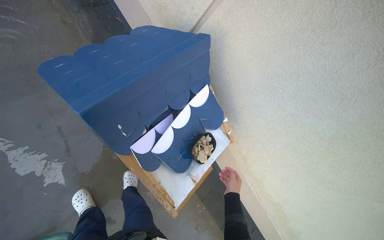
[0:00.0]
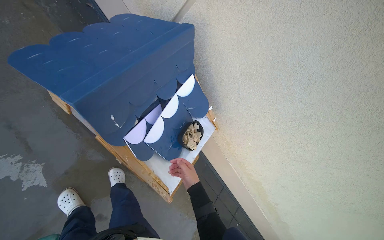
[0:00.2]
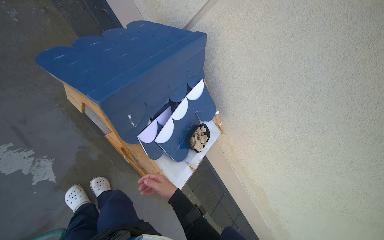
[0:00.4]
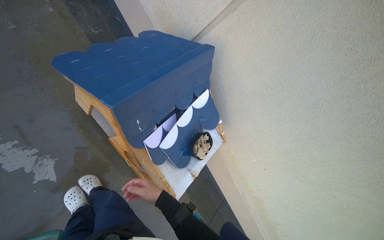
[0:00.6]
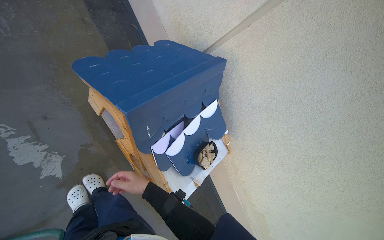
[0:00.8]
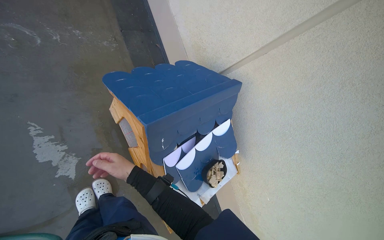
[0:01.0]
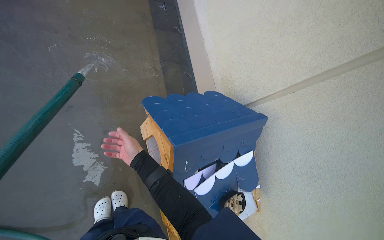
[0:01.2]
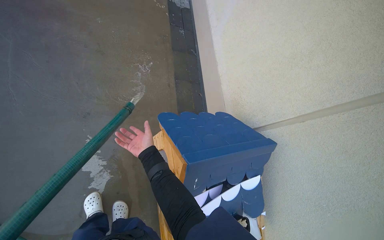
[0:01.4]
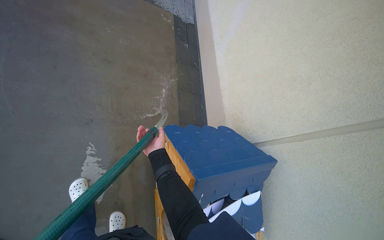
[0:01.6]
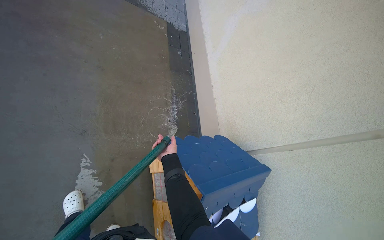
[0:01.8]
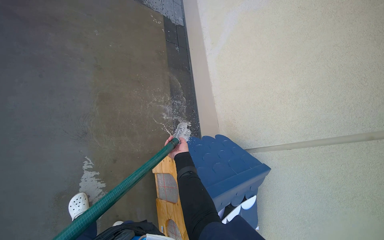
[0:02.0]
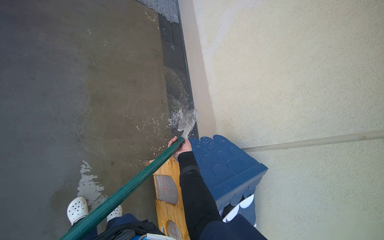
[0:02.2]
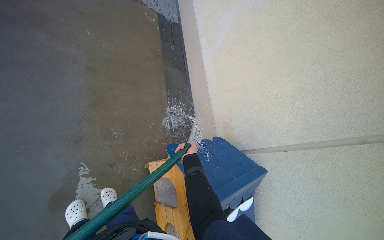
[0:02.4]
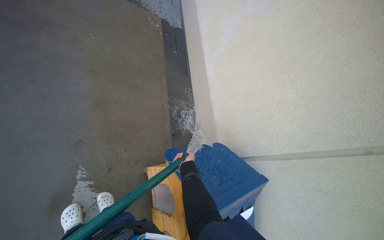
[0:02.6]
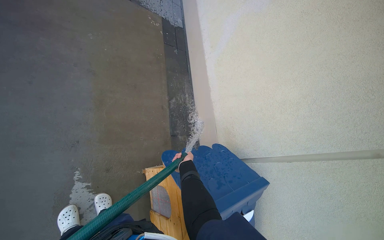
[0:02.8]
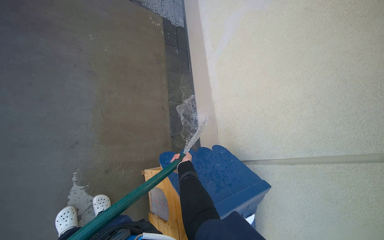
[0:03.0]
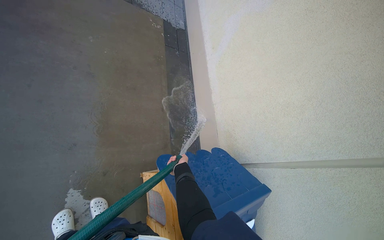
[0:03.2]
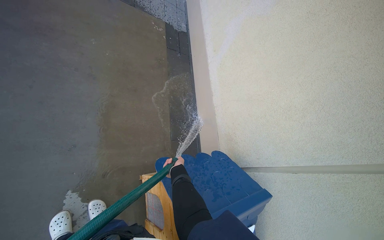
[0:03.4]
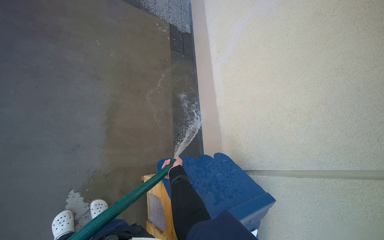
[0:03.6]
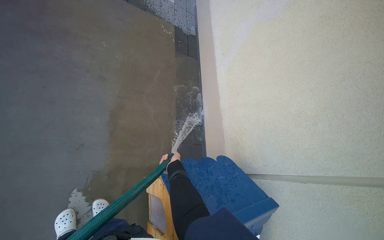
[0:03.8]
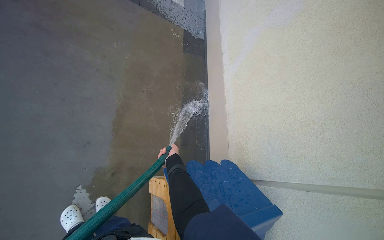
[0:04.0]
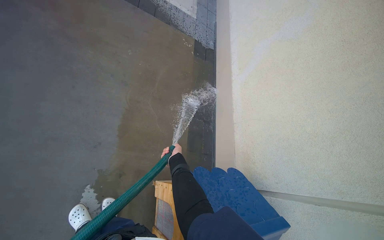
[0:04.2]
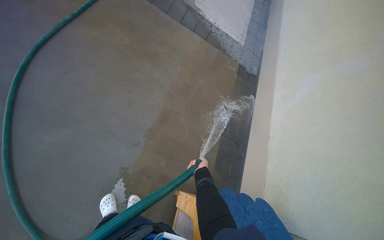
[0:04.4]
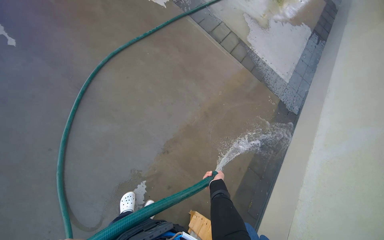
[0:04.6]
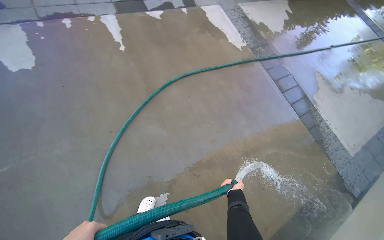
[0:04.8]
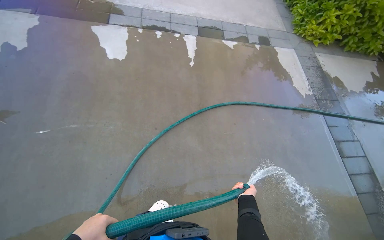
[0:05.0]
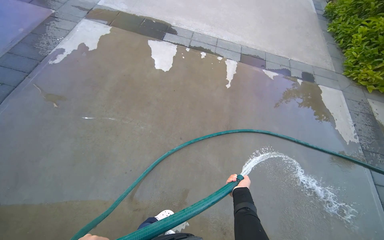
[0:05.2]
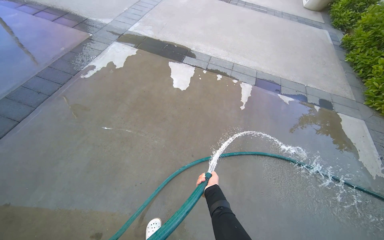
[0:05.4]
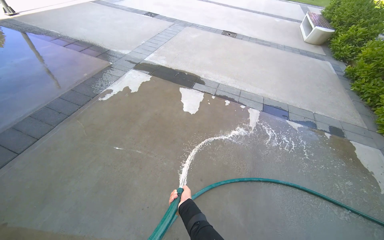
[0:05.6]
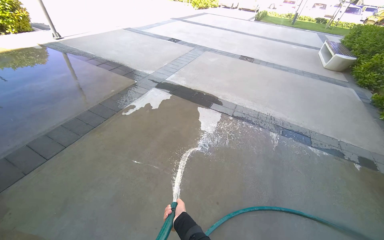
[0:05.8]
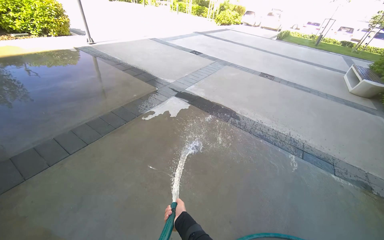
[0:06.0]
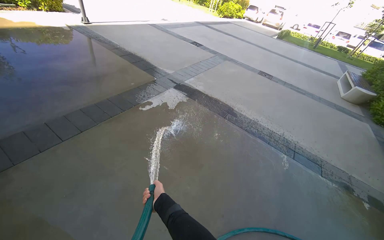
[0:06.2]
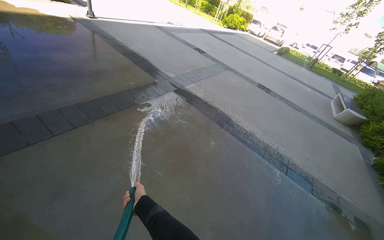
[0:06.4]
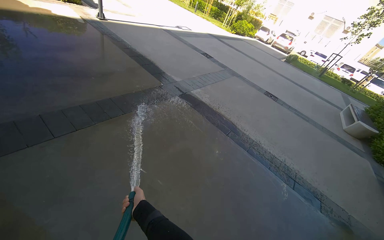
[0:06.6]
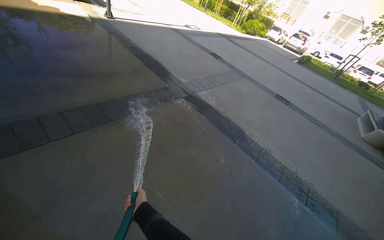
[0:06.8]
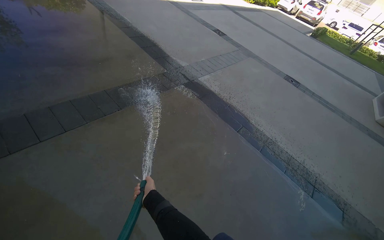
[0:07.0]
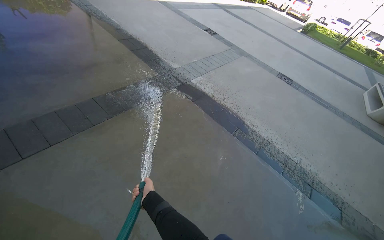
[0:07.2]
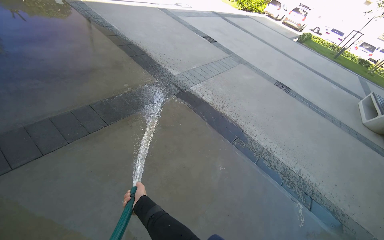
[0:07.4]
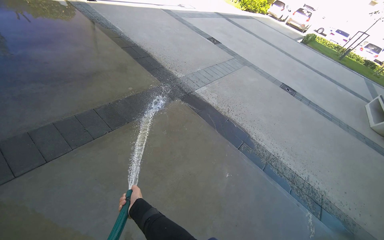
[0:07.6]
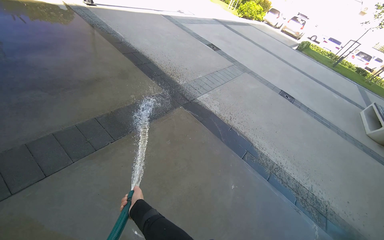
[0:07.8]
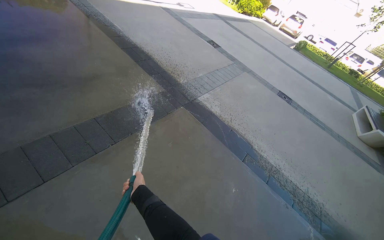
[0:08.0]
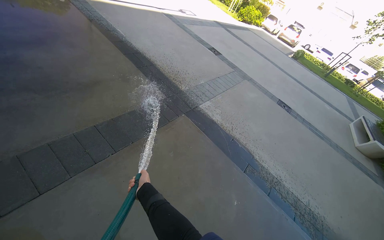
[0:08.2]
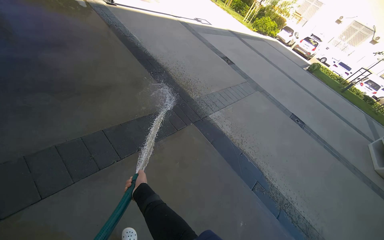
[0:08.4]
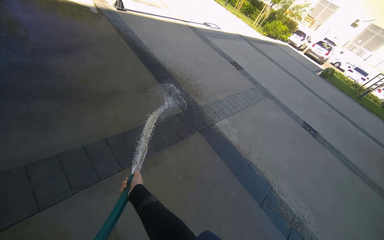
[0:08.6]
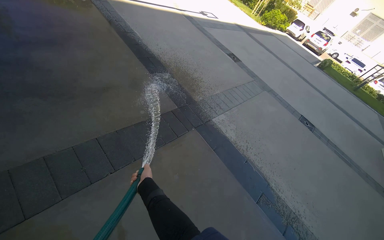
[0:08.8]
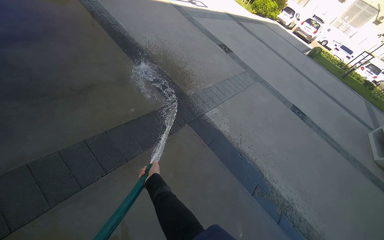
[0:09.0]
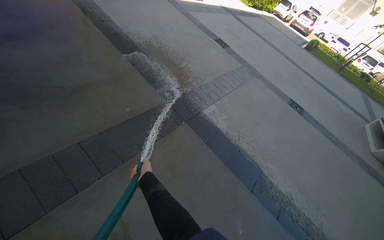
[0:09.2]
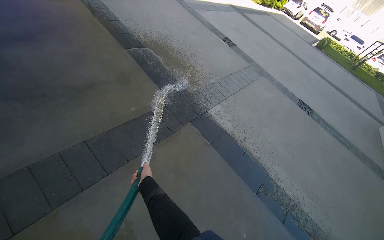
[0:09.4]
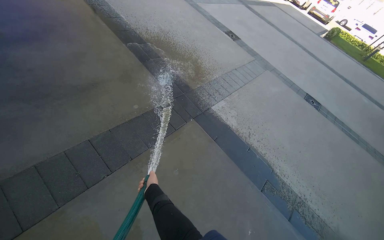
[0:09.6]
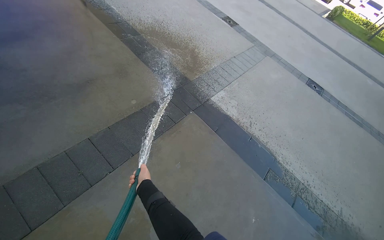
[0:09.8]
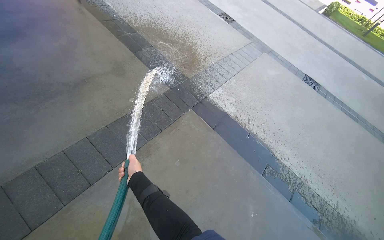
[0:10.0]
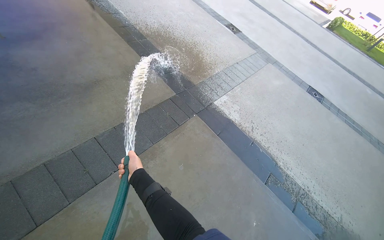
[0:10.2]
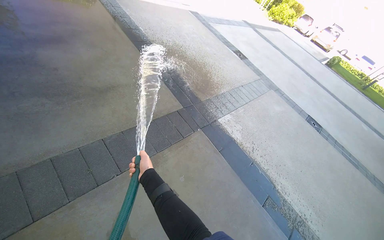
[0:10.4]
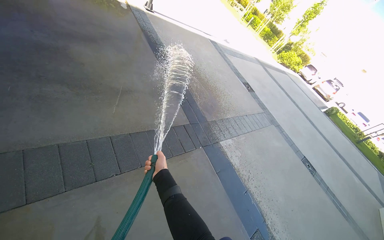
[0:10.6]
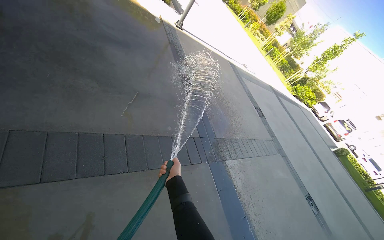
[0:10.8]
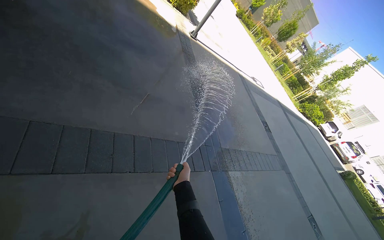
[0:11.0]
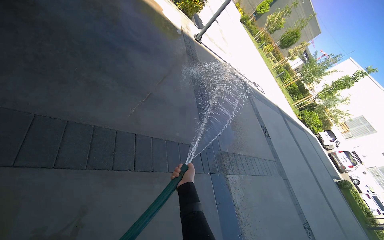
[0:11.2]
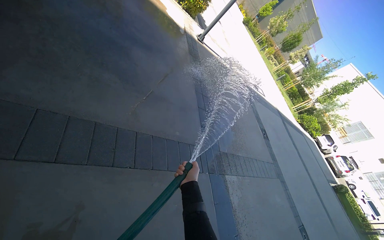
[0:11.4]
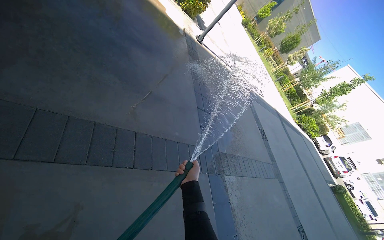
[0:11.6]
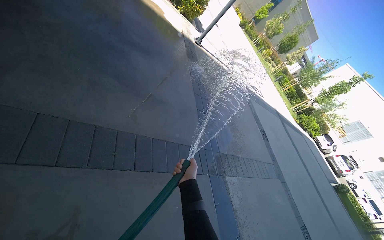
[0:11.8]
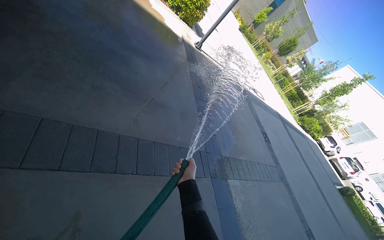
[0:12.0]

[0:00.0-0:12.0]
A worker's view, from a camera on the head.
Job: wiping surfaces.
The whole recording: Spraying water on sidewalk. The worker sprays water onto the sidewalk using a hose.
0:00.0 to 0:01.6: The view tips upward by some 25 degrees. The scene turns some 30 degrees clockwise in the picture.
0:01.6 to 0:03.0: The right hand heads to the right and farther from the camera, covering roughly 15 cm.
0:03.0 to 0:04.4: The wearer's head swings about 25 degrees to the left.
0:04.4 to 0:06.0: The camera travels approximately 60 cm. The wearer's head swings about 105 degrees to the left. The view tips upward by approximately 55 degrees.
0:06.0 to 0:07.6: The camera is carried about 80 cm.
0:07.6 to 0:09.0: The camera is carried approximately 70 cm.
0:10.4 to 0:12.0: The camera pitches upward, by approximately 15 degrees. Everything in view rotates about 30 degrees clockwise.

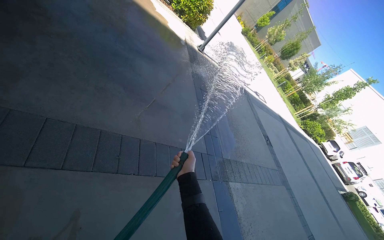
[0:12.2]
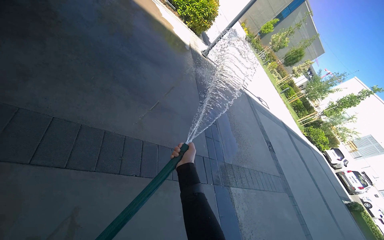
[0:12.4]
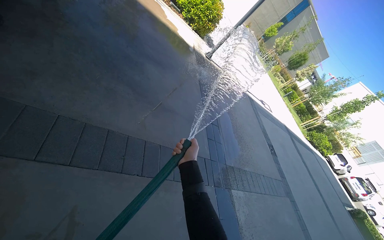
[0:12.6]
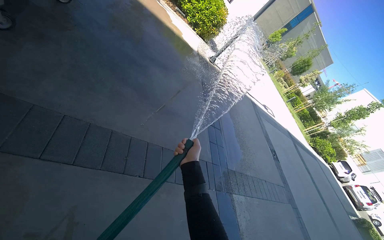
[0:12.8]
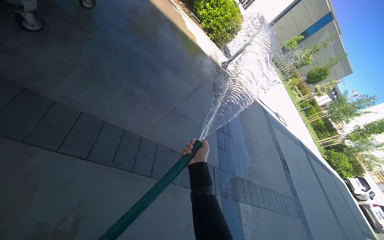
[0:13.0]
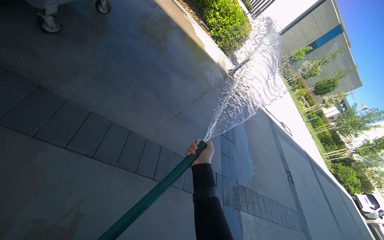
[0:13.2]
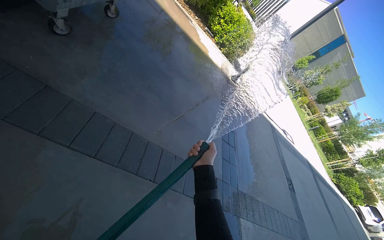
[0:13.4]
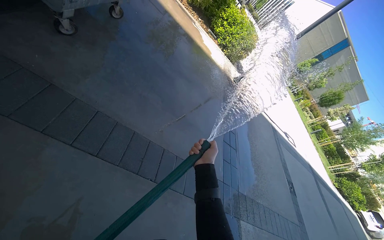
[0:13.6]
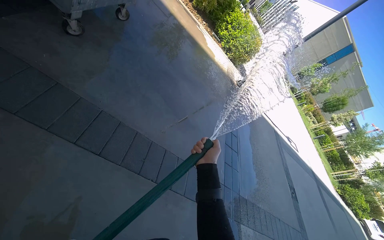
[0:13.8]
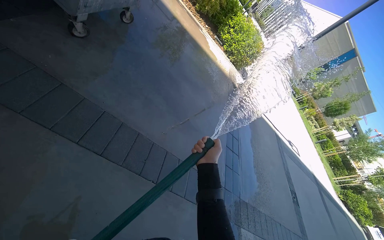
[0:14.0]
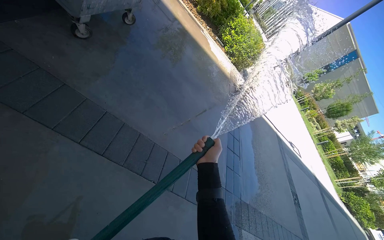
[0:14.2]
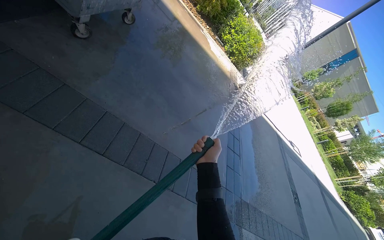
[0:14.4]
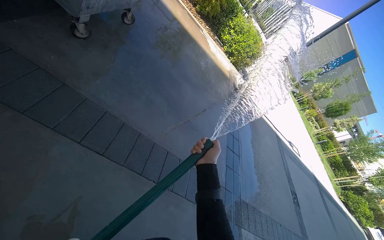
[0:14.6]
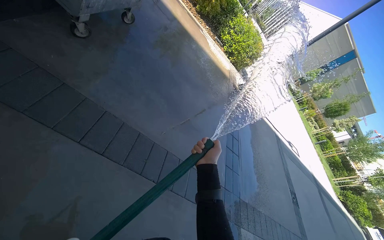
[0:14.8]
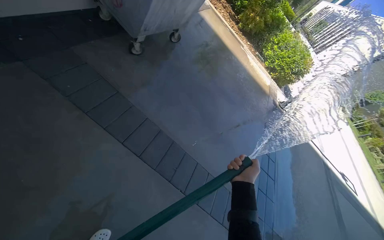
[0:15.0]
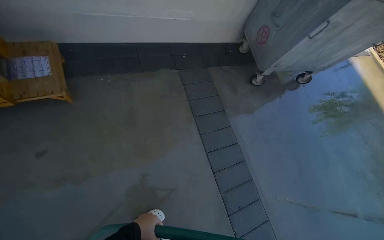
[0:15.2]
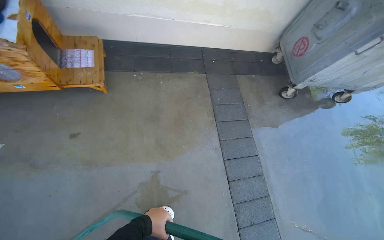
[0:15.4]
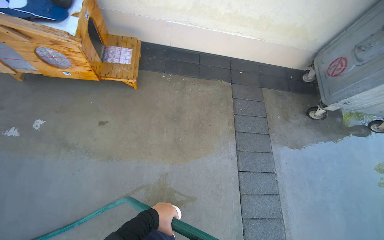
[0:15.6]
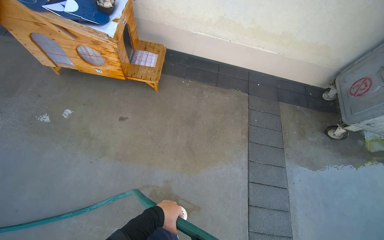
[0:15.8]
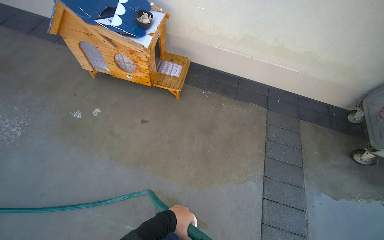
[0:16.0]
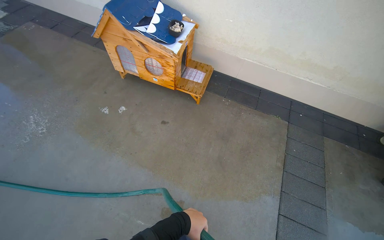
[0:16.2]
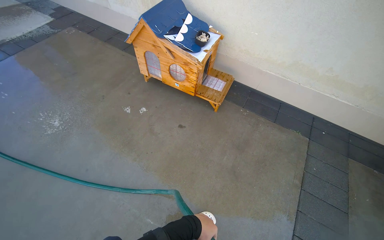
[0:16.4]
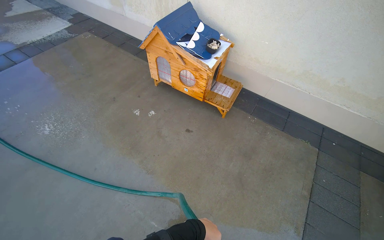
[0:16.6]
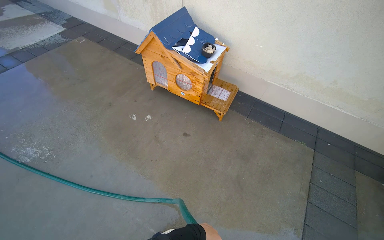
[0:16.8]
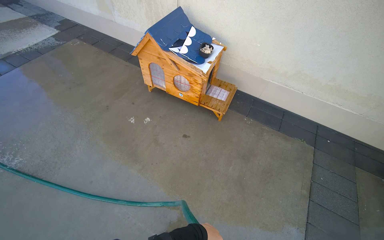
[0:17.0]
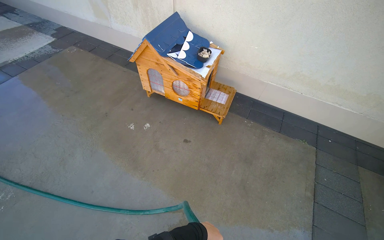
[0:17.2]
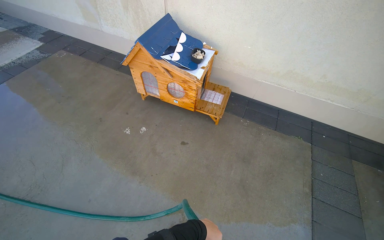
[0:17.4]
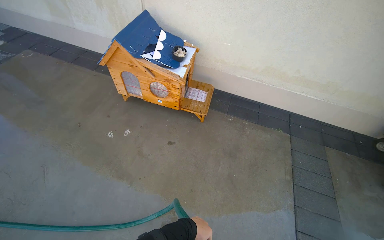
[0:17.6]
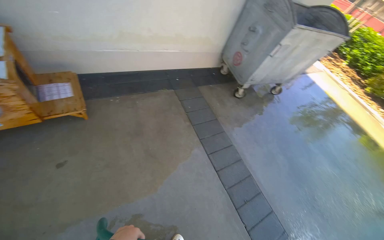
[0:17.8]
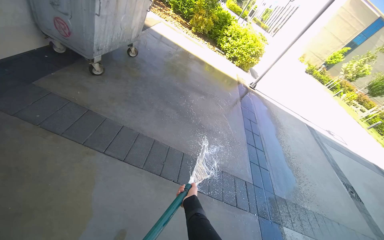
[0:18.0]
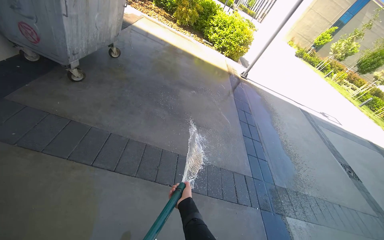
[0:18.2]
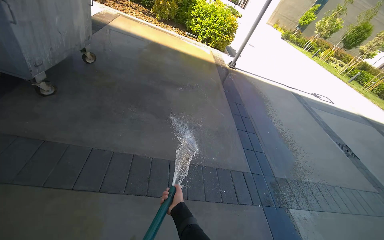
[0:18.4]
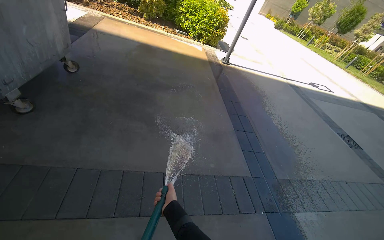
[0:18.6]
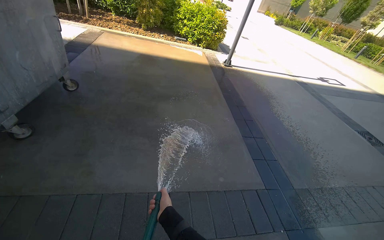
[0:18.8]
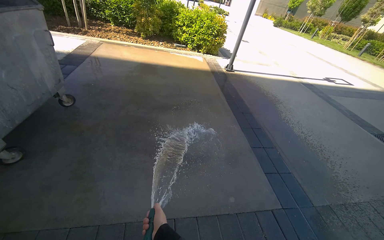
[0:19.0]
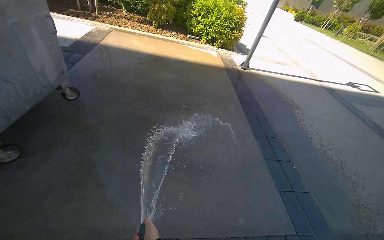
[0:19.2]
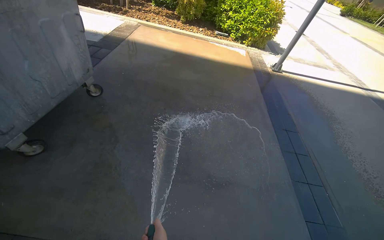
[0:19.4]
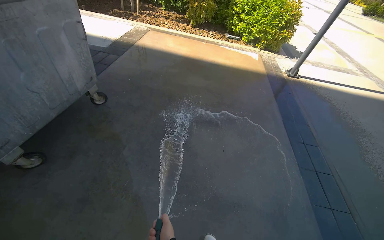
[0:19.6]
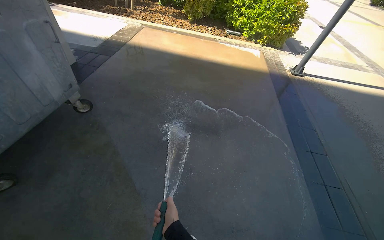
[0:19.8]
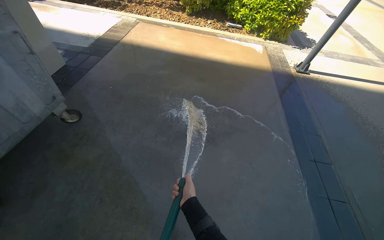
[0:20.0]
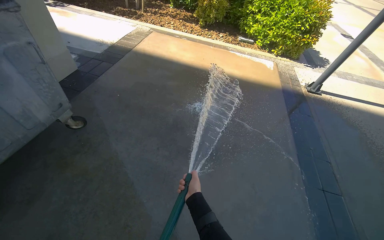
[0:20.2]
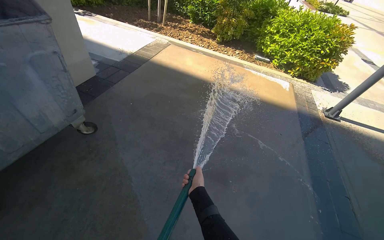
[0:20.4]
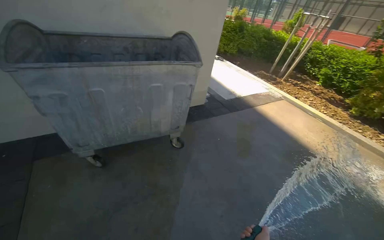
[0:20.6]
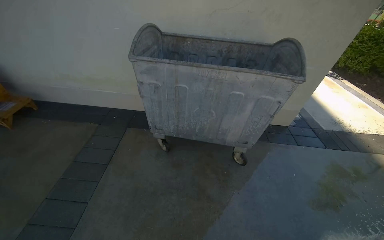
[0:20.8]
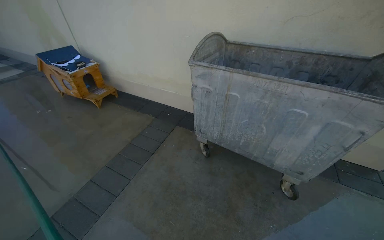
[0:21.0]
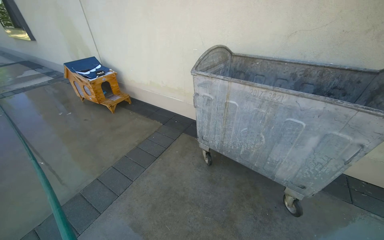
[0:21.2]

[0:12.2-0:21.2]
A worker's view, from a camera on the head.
Job: wiping surfaces.
The whole recording: Spraying water on sidewalk. The worker sprays water onto the sidewalk using a hose.
0:13.8 to 0:15.2: The wearer's head swings roughly 55 degrees to the left. The view tips upward by about 15 degrees.
0:15.2 to 0:16.6: The camera is carried roughly 50 cm. The head turns to the left by some 50 degrees. The wearer looks some 20 degrees further upward.
